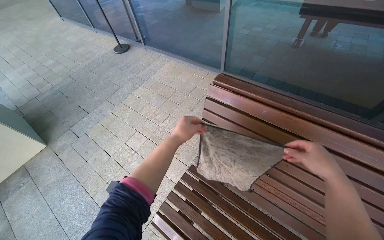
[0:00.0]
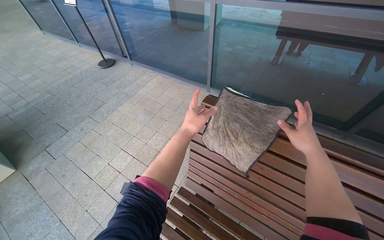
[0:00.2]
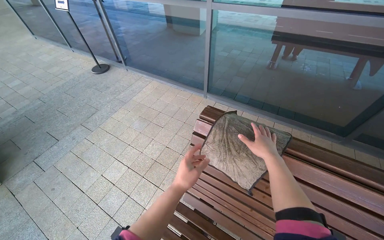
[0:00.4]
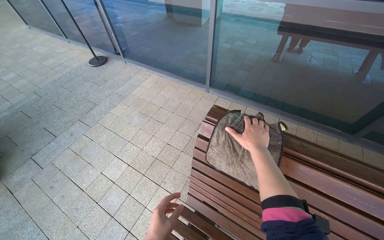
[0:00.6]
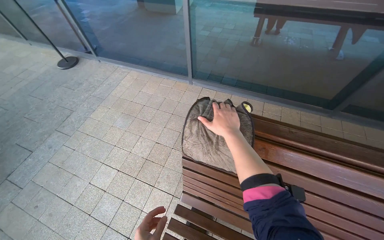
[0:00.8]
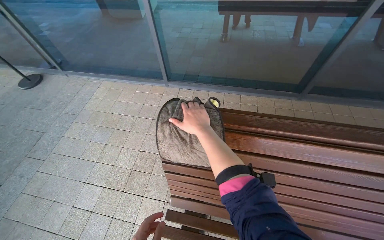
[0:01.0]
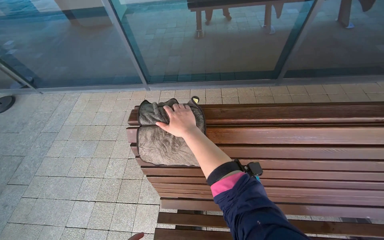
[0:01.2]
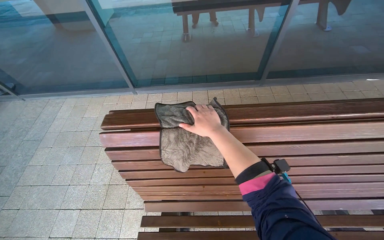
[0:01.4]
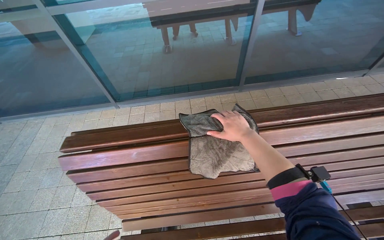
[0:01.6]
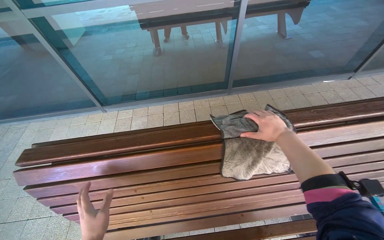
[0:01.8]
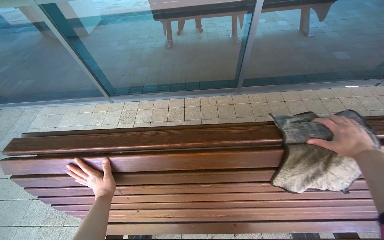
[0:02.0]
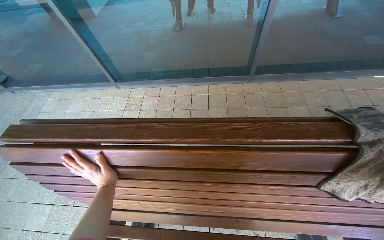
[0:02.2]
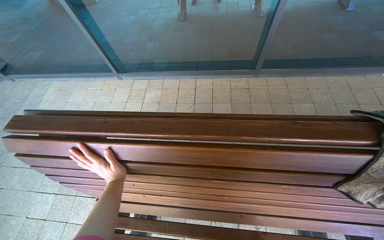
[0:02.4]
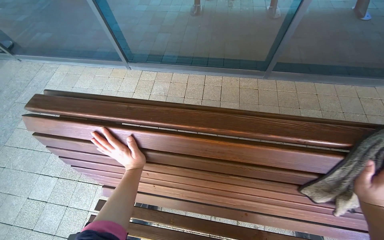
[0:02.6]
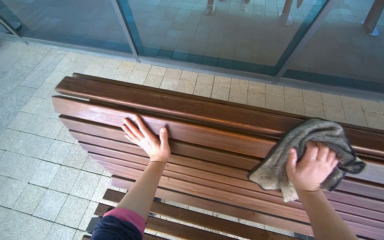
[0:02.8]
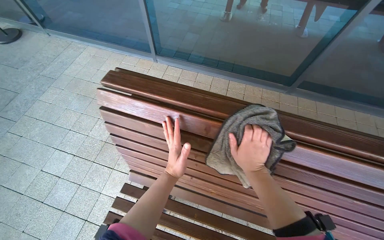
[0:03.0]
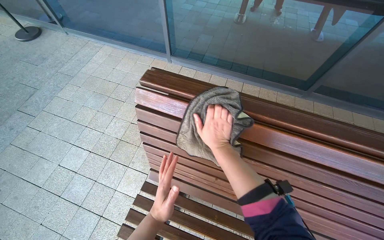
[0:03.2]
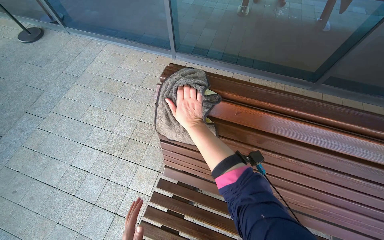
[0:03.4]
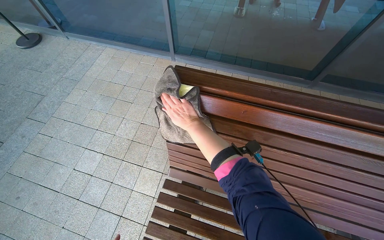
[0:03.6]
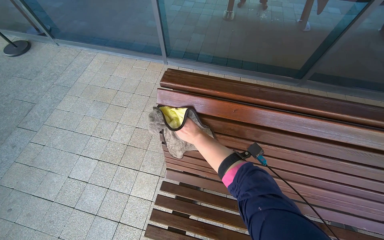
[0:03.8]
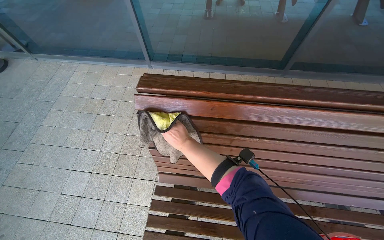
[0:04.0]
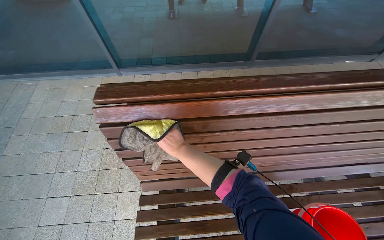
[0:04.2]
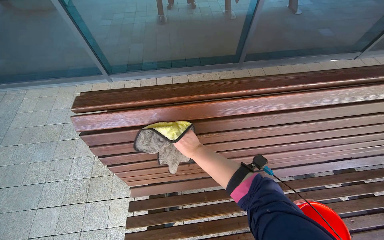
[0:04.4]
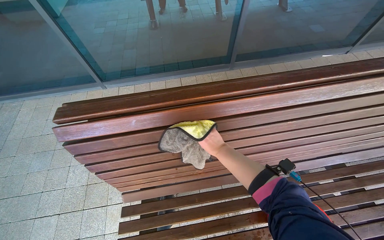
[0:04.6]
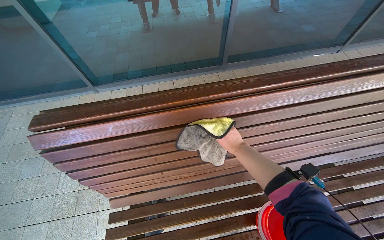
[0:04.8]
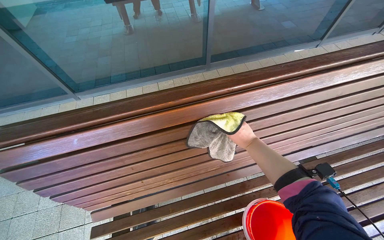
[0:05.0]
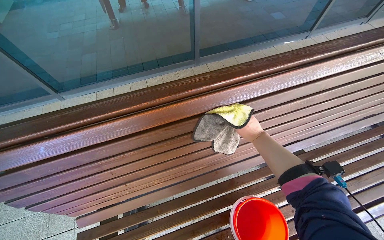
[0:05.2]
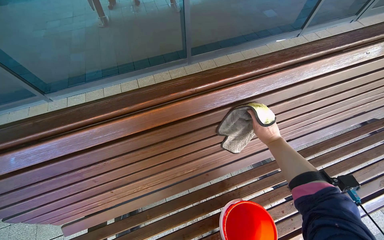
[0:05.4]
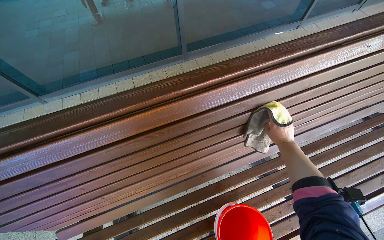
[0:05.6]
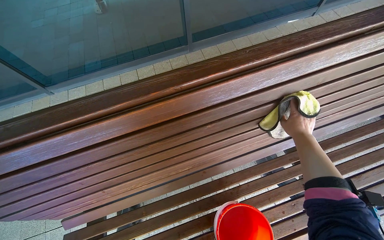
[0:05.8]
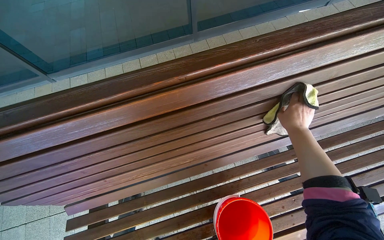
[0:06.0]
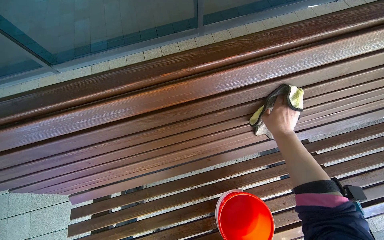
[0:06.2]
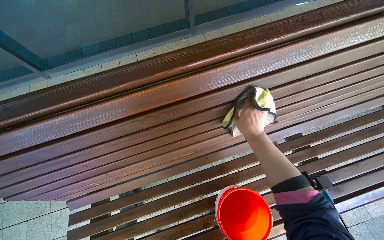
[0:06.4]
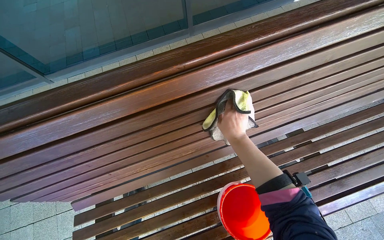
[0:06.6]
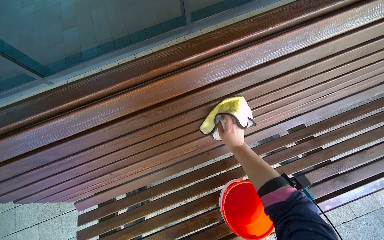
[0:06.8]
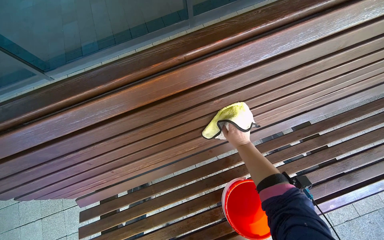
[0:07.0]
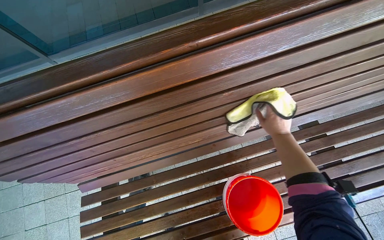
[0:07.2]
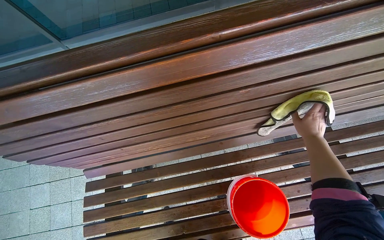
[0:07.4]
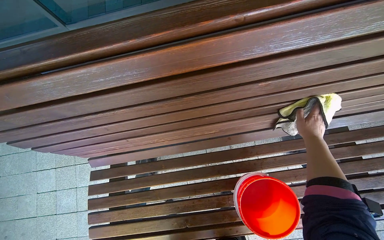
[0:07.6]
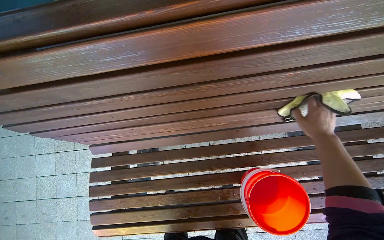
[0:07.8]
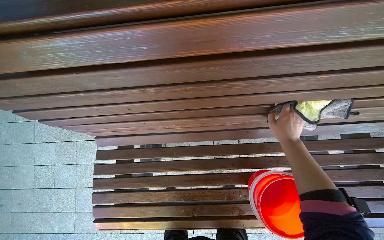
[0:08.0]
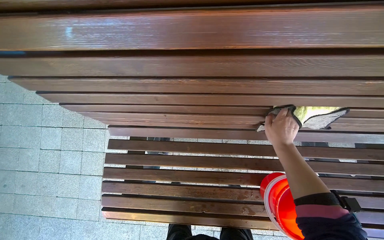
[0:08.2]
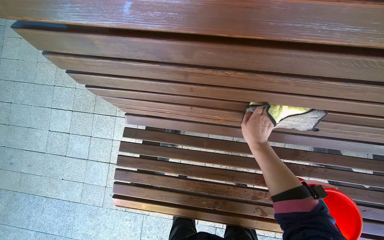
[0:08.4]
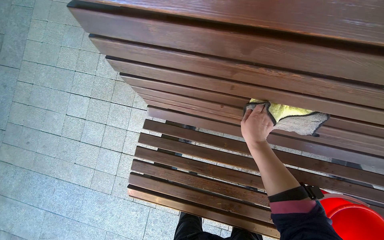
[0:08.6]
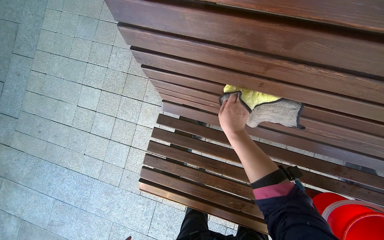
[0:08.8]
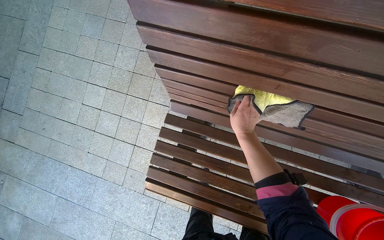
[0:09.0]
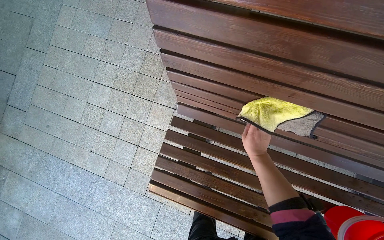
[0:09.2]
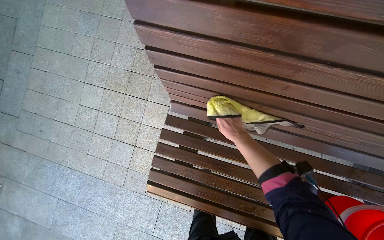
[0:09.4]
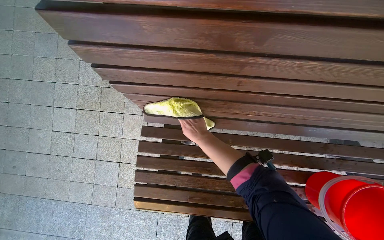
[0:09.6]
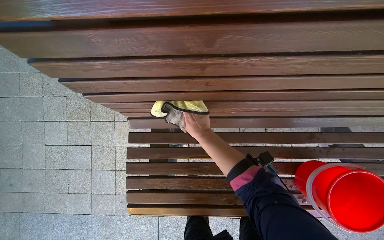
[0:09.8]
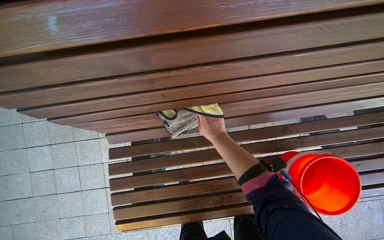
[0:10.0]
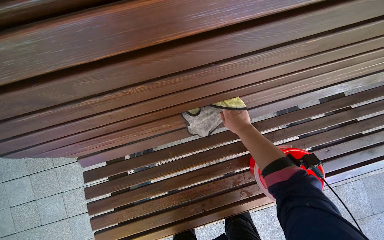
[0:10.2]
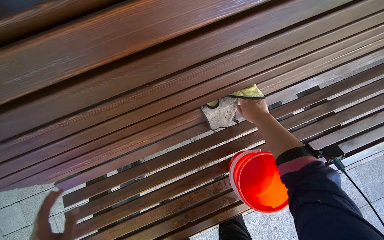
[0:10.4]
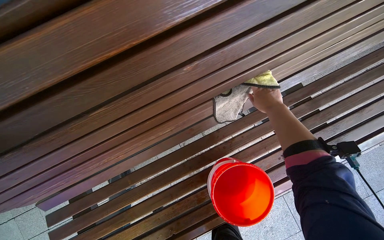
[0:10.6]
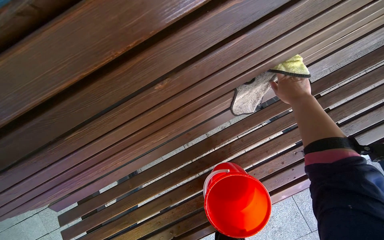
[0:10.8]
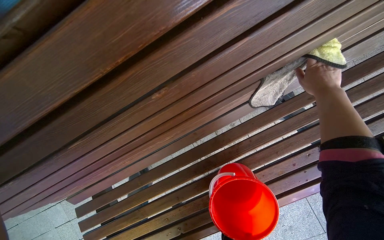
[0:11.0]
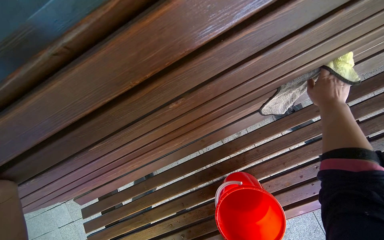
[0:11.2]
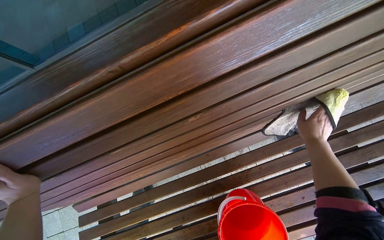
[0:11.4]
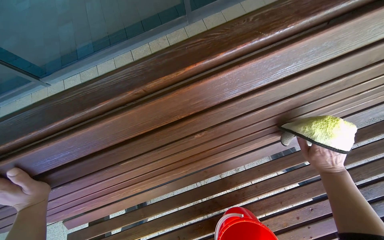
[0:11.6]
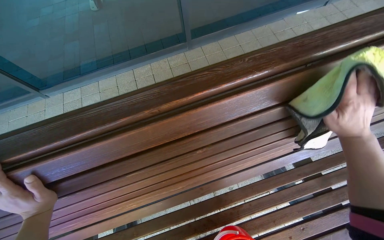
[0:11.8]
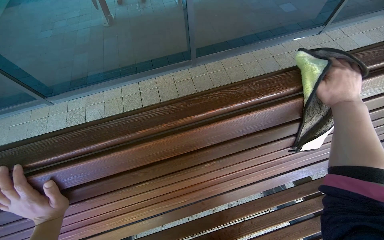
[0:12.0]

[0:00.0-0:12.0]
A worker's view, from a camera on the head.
Job: wiping surfaces.
The whole recording: Wiping wooden bench. The worker wipes the wooden bench with a cloth.
0:00.0 to 0:01.6: The wearer looks roughly 40 degrees further to the right.
0:03.0 to 0:04.4: The right hand is displaced to the left by some 20 cm.
0:04.4 to 0:06.0: The camera travels to the right, roughly 40 cm.
0:06.0 to 0:07.6: The right hand reaches about 20 cm to the left, then returns.
0:07.6 to 0:09.0: The head travels to the left, some 50 cm. The scene rotates clockwise by about 25 degrees.
0:09.0 to 0:10.4: The camera is carried about 50 cm. The scene turns some 40 degrees counterclockwise in the picture.
0:10.4 to 0:12.0: The view tips upward by about 25 degrees.

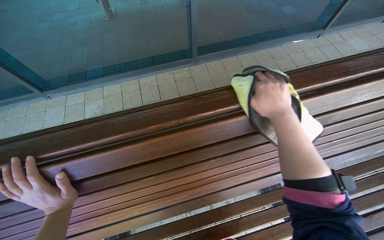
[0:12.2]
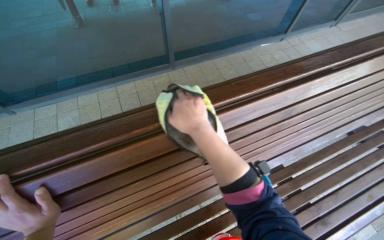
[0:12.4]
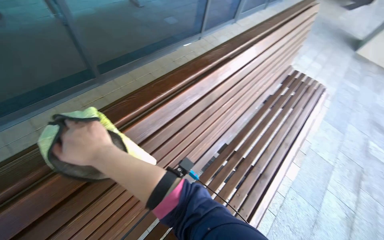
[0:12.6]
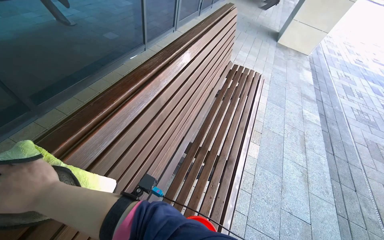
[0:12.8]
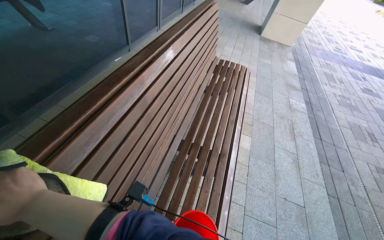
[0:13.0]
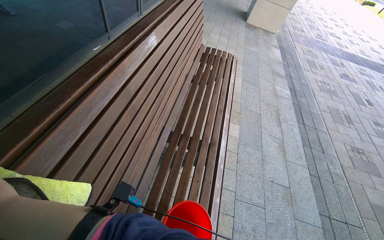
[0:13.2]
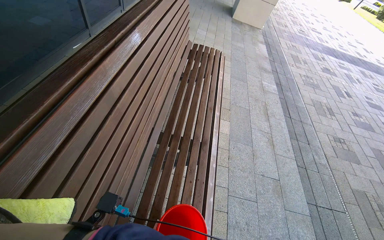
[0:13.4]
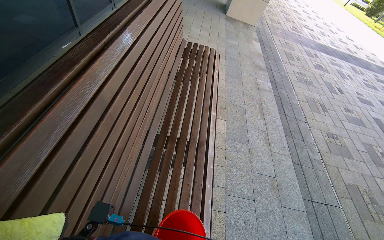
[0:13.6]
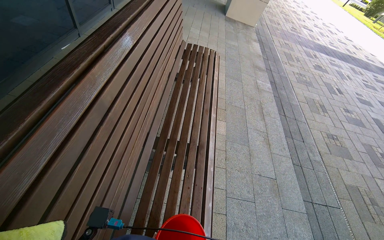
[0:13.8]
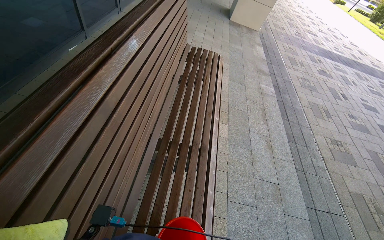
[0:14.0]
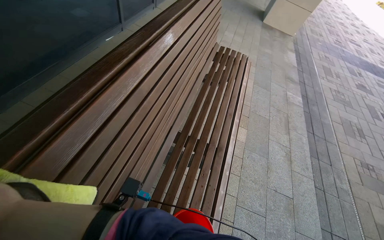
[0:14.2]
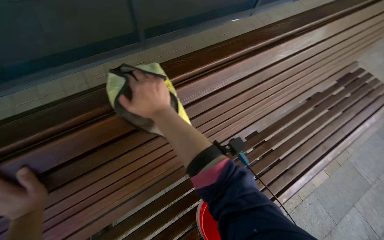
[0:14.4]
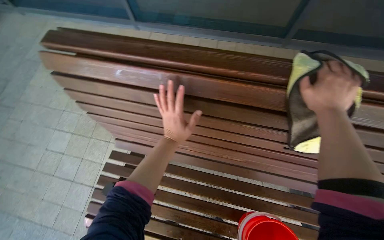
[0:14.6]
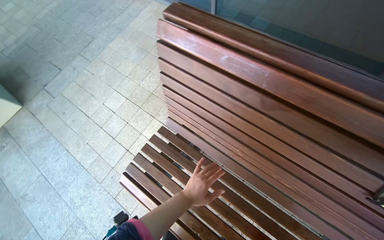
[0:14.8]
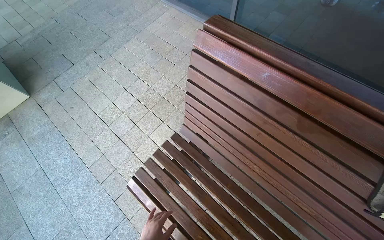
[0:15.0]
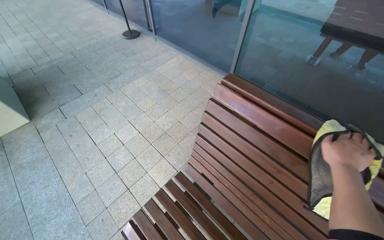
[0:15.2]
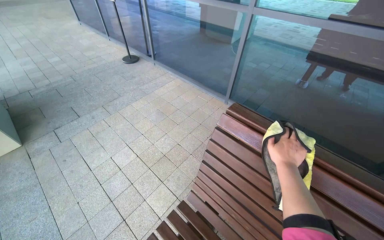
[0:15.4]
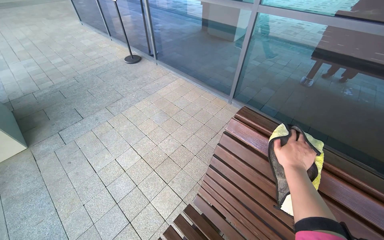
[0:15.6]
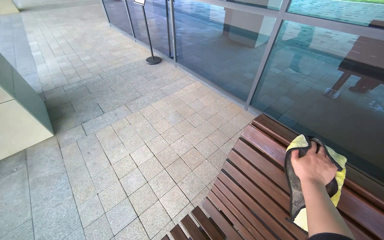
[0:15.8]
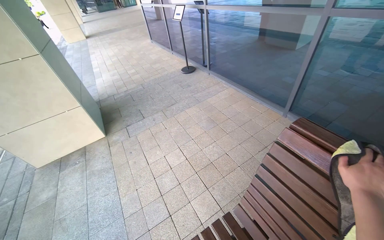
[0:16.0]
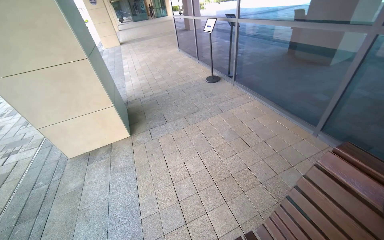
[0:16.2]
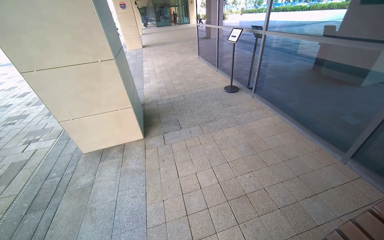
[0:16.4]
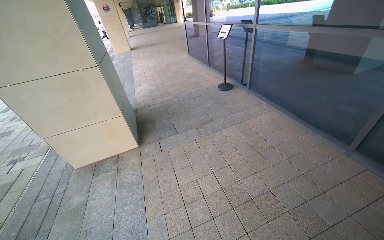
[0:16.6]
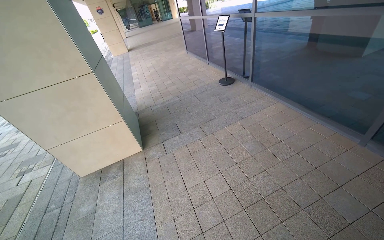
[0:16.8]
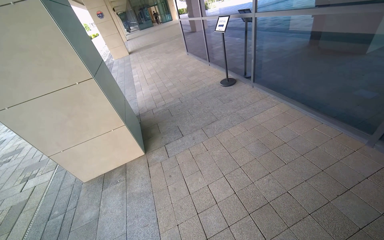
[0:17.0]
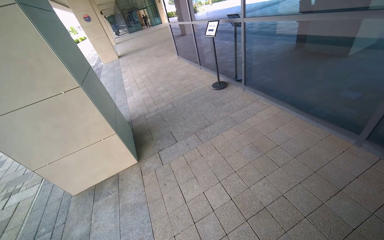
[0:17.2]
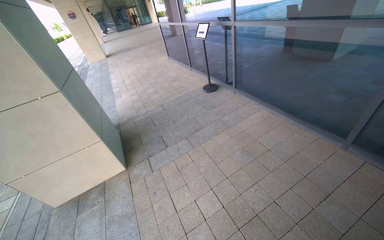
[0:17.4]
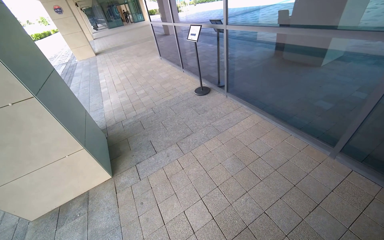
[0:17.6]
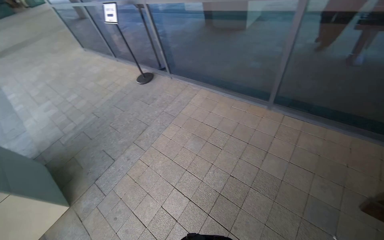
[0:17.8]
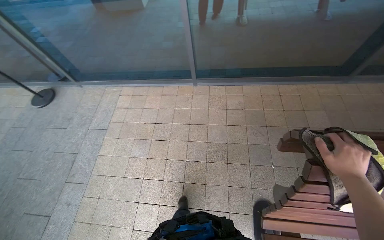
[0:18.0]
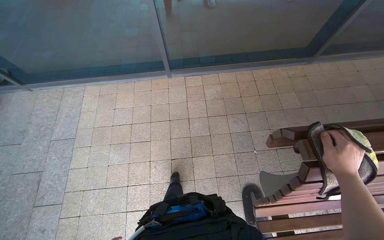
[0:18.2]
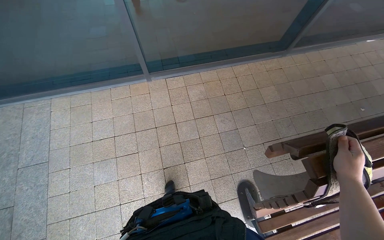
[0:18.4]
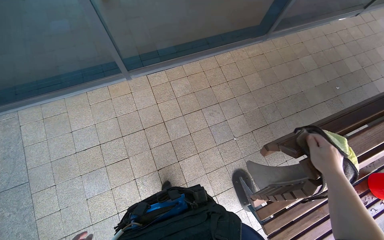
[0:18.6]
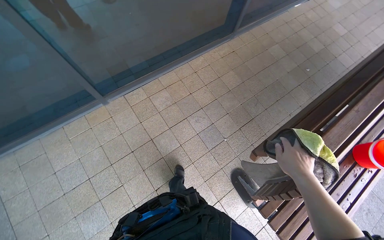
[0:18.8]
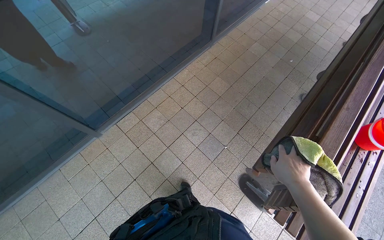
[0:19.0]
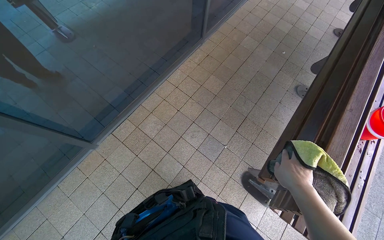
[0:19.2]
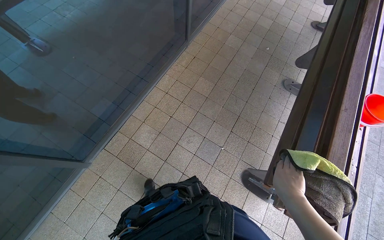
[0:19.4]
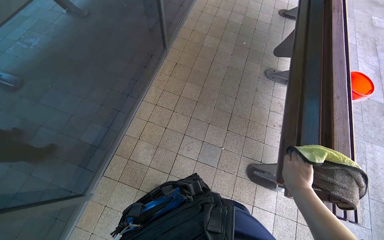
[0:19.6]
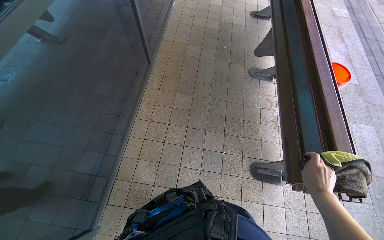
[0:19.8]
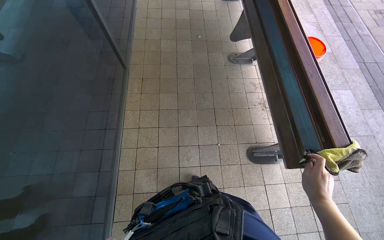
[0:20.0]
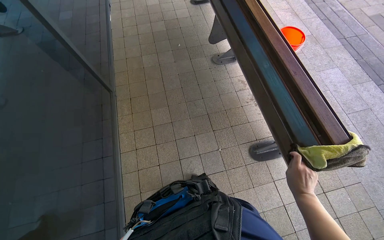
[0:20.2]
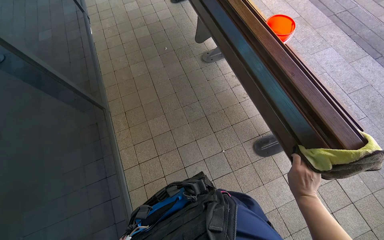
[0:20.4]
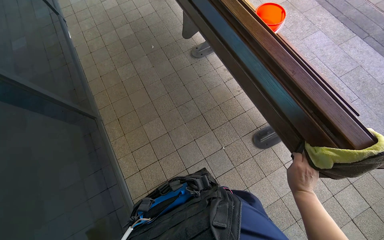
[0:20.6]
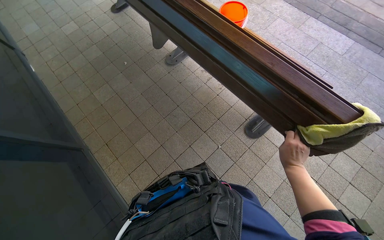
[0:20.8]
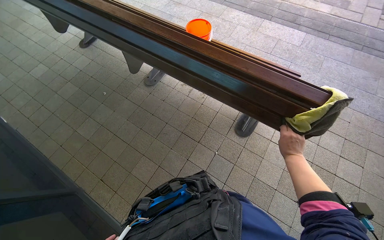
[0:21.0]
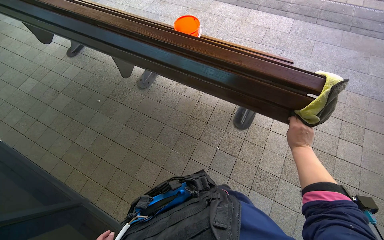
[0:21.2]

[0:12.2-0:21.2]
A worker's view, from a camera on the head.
Job: wiping surfaces.
The whole recording: Wiping wooden bench. The worker wipes the wooden bench with a cloth.
0:12.2 to 0:13.8: The head rotates about 70 degrees to the right.
0:13.8 to 0:15.2: The camera is carried about 70 cm. The wearer's head swings roughly 125 degrees to the left.
0:15.2 to 0:16.6: The head rotates roughly 25 degrees to the left. The wearer looks some 15 degrees further upward.
0:16.6 to 0:18.2: The wearer moves about 60 cm. The head turns to the right by roughly 75 degrees. The view tilts approximately 20 degrees downward.
0:18.2 to 0:19.8: The head travels roughly 60 cm. The head turns to the right by approximately 75 degrees.
0:19.8 to 0:21.2: The wearer looks some 75 degrees further to the right.
